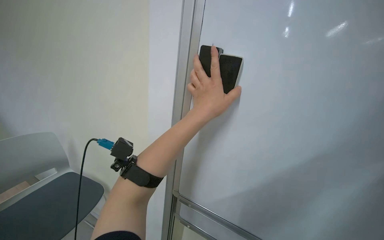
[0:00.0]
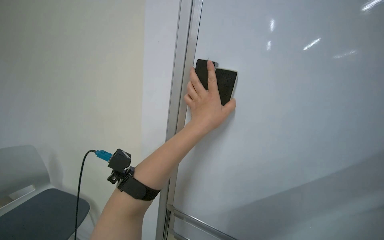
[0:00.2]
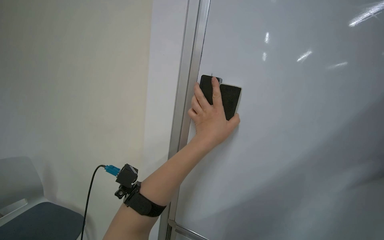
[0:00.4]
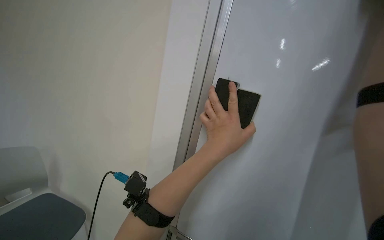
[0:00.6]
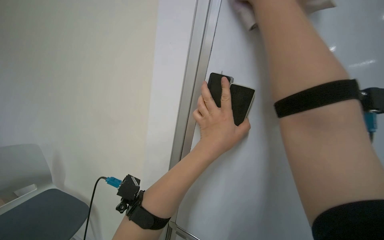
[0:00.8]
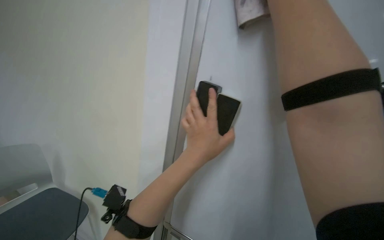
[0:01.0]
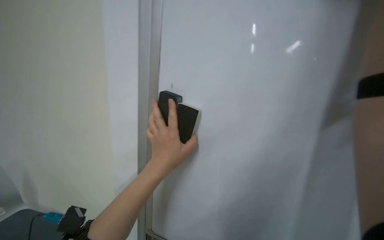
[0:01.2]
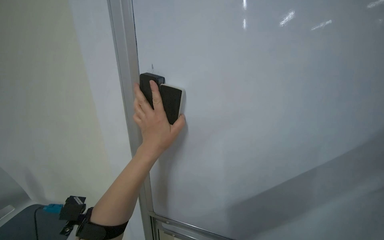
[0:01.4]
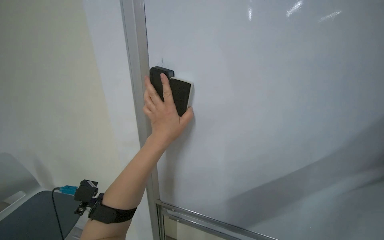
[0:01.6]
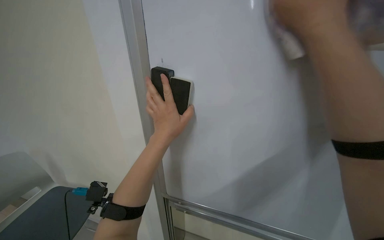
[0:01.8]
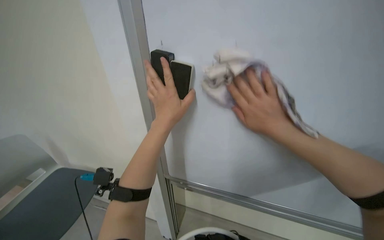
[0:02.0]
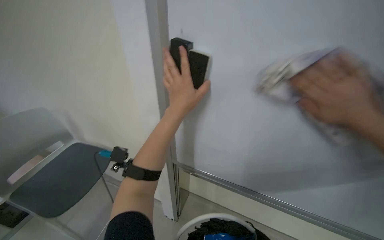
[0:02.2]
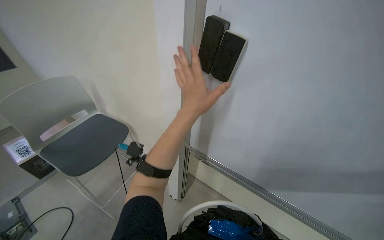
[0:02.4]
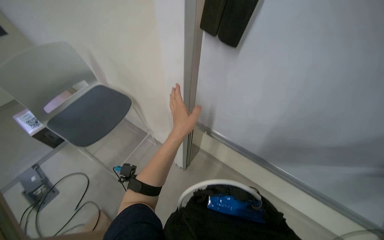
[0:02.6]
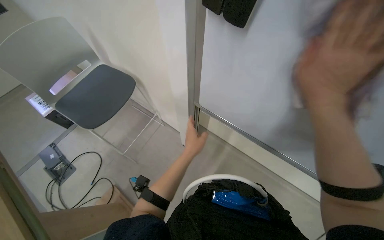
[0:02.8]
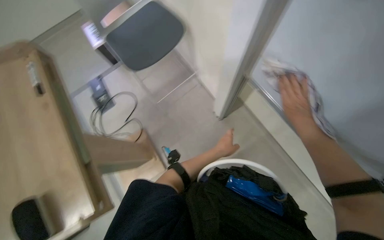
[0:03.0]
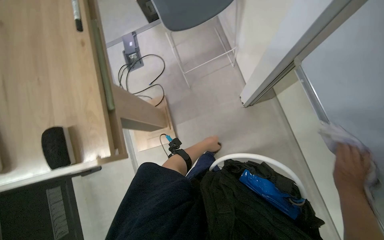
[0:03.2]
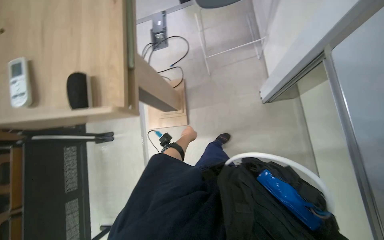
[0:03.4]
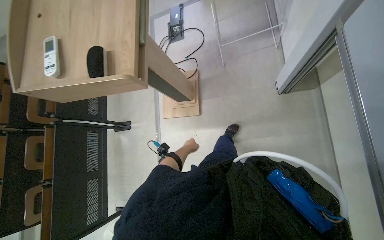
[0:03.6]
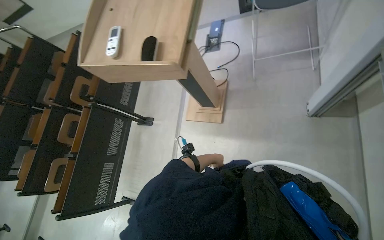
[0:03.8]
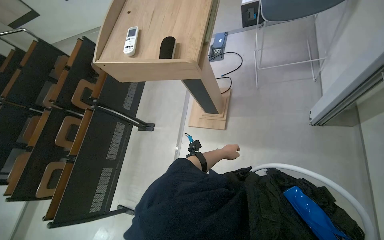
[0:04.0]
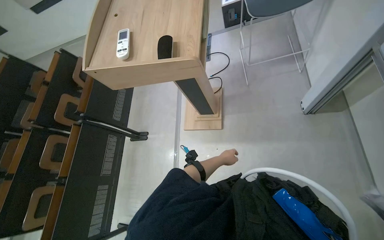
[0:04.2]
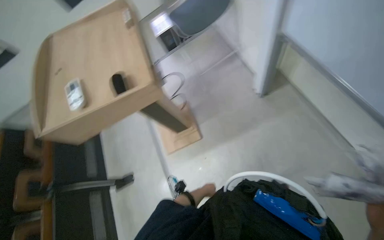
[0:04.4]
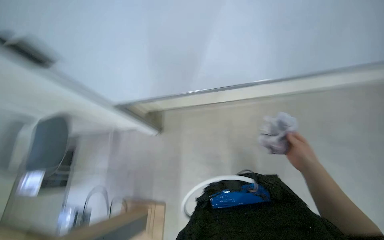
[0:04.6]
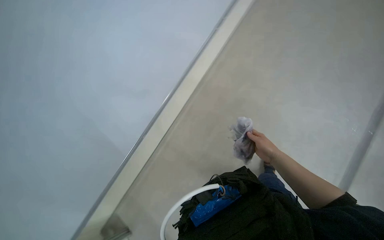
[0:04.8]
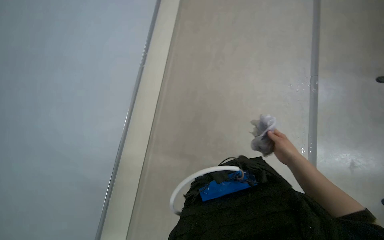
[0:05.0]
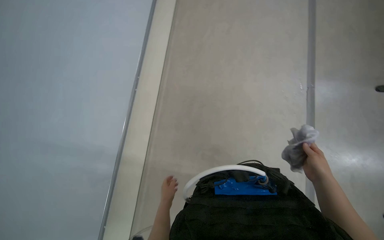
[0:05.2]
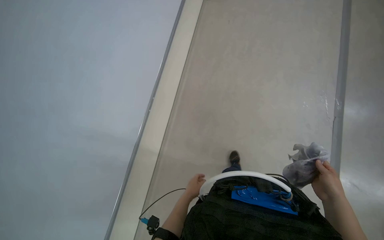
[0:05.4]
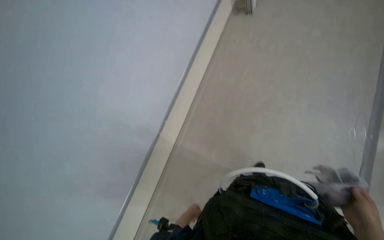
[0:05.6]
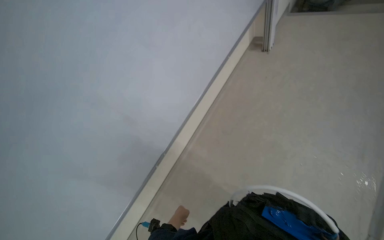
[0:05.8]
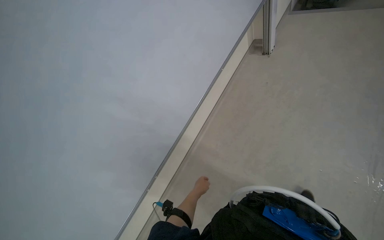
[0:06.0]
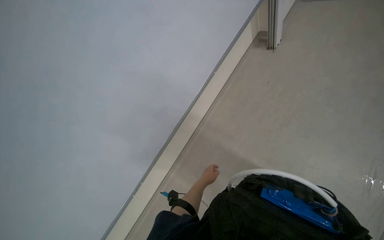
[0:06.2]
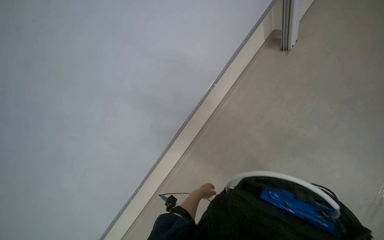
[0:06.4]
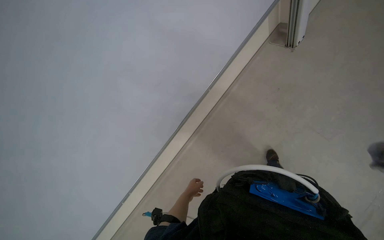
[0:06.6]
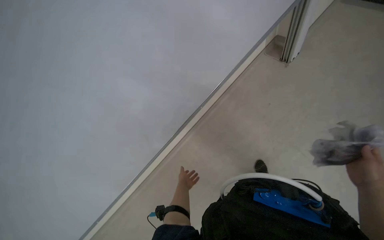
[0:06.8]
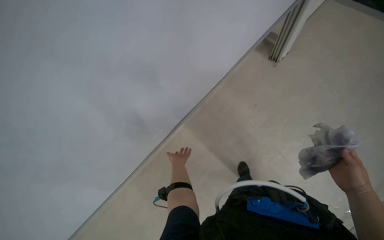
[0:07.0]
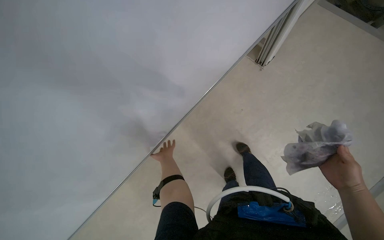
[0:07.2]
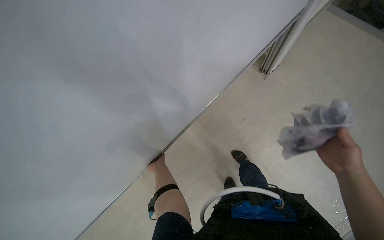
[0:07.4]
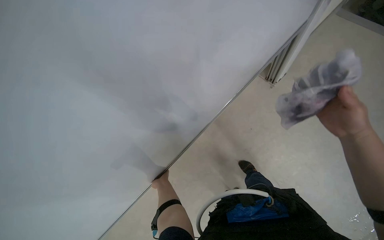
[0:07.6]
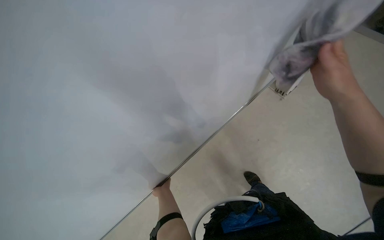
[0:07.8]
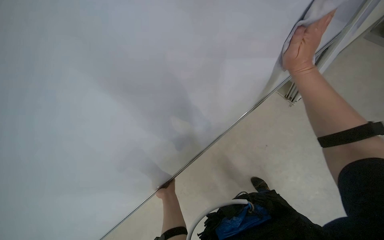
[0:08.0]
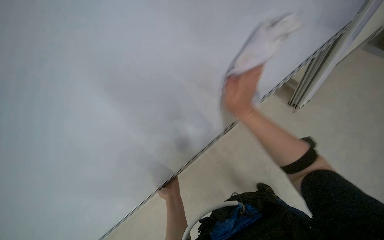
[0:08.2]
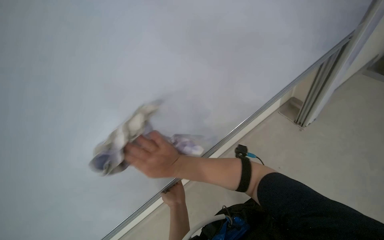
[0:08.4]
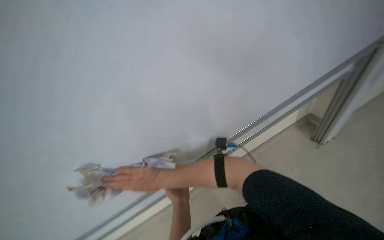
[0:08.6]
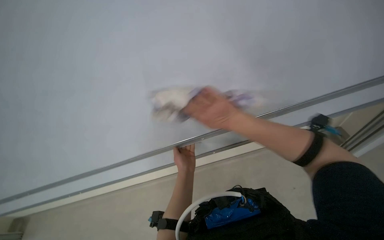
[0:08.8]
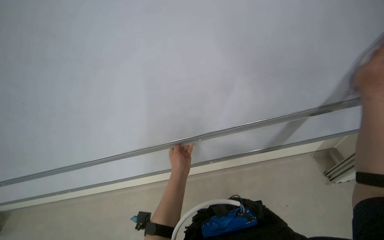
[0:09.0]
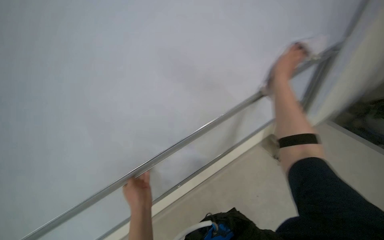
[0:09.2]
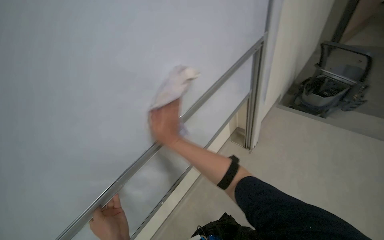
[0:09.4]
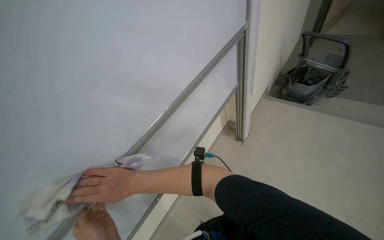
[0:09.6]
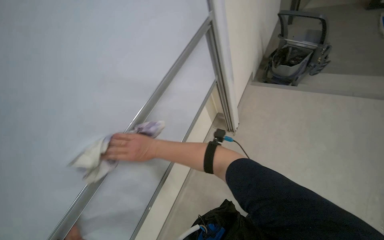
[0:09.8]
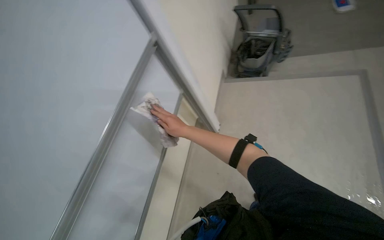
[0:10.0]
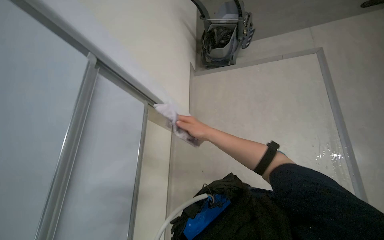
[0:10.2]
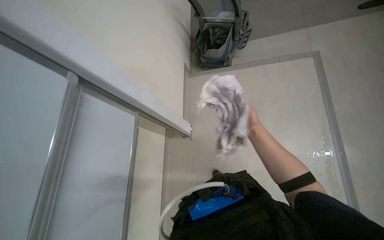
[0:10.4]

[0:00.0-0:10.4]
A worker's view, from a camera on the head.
Job: wiping surfaces.
The whole recording: Wiping whiteboard. The worker wipes the whiteboard clean using a cloth and an eraser.
0:01.4 to 0:03.0: The head rotates approximately 35 degrees to the left. The wearer looks about 50 degrees further downward.
0:03.0 to 0:04.4: The head turns to the left by approximately 15 degrees.
0:04.4 to 0:06.0: The wearer looks roughly 40 degrees further to the left.
0:09.0 to 0:10.4: The camera is carried some 50 cm. The wearer's head swings about 70 degrees to the right.

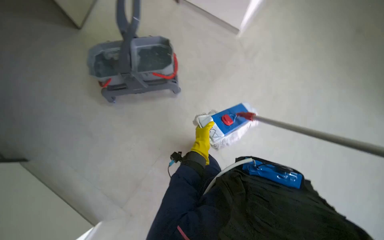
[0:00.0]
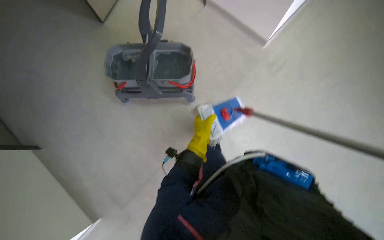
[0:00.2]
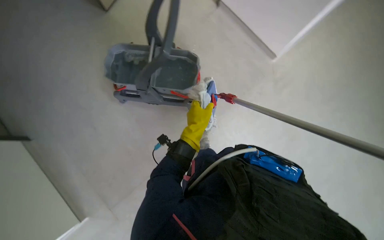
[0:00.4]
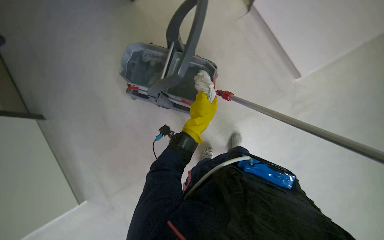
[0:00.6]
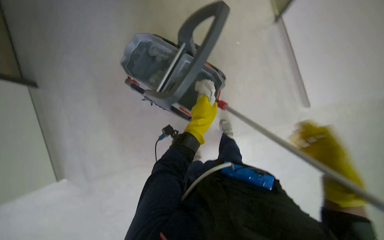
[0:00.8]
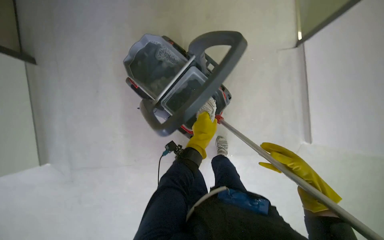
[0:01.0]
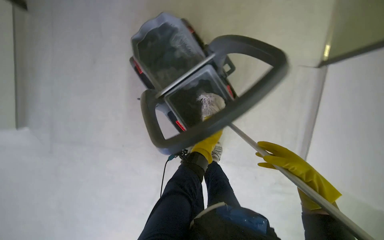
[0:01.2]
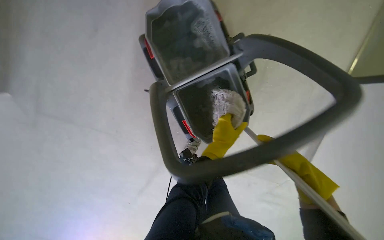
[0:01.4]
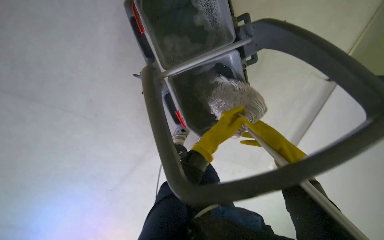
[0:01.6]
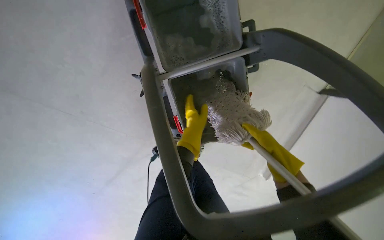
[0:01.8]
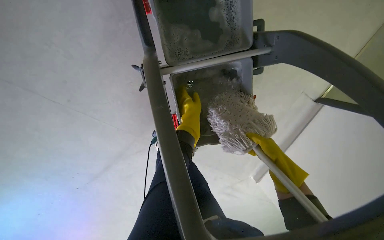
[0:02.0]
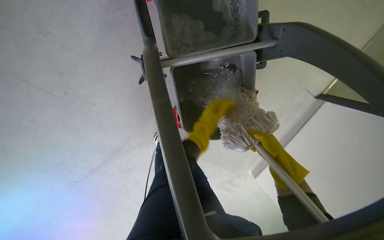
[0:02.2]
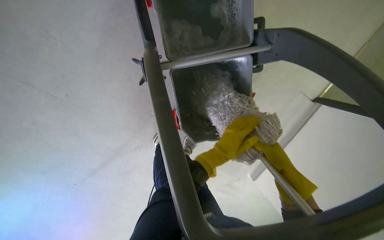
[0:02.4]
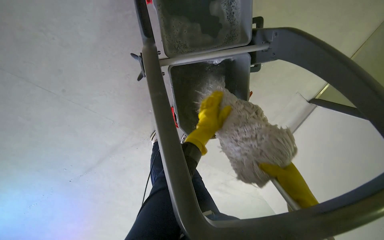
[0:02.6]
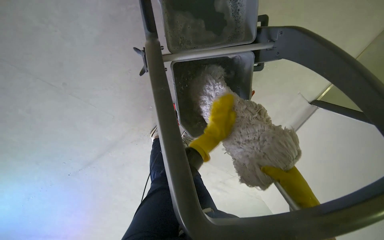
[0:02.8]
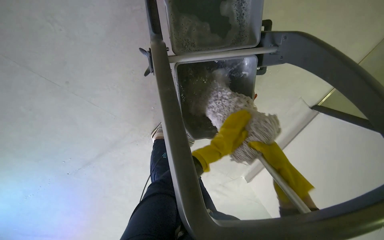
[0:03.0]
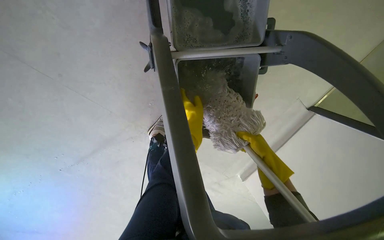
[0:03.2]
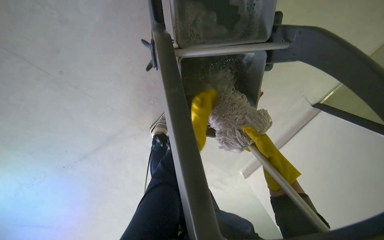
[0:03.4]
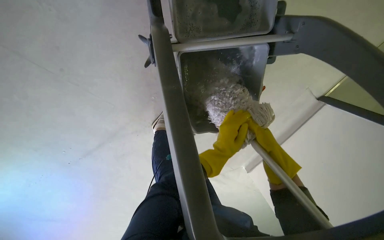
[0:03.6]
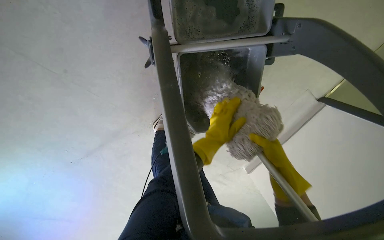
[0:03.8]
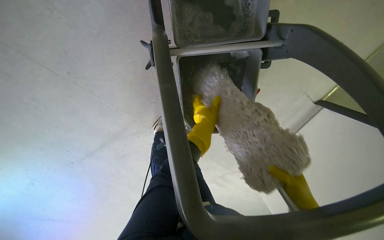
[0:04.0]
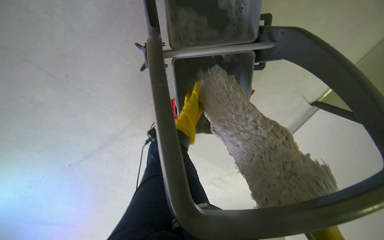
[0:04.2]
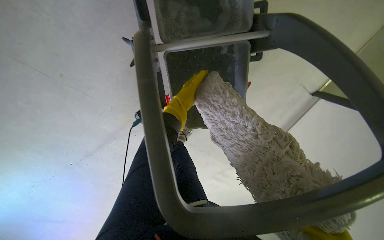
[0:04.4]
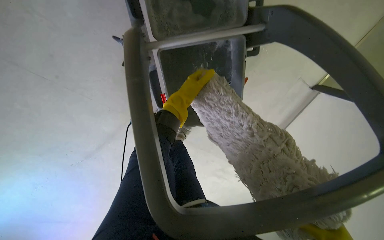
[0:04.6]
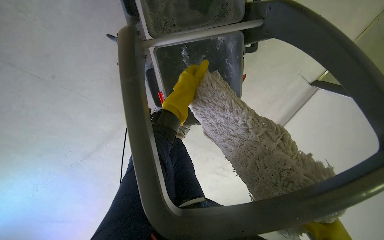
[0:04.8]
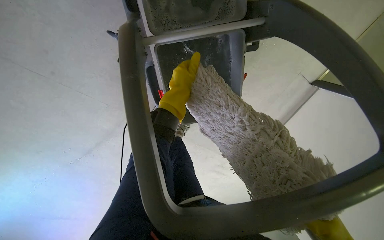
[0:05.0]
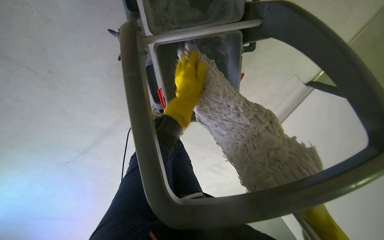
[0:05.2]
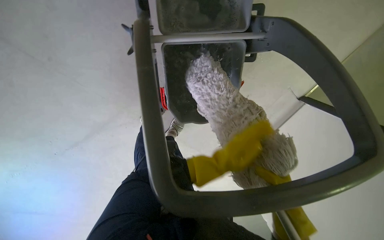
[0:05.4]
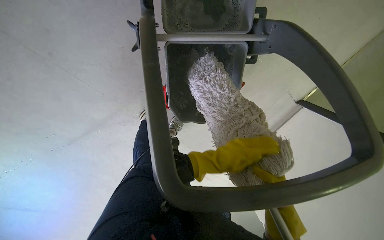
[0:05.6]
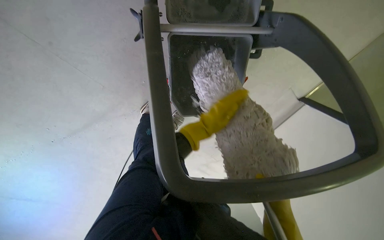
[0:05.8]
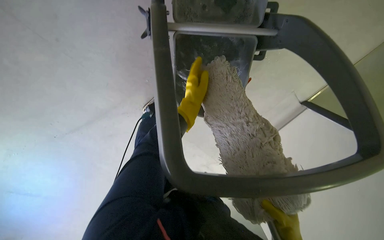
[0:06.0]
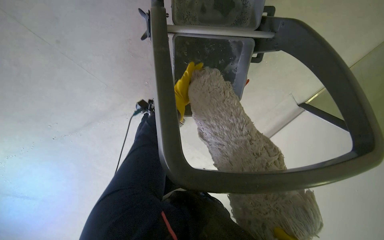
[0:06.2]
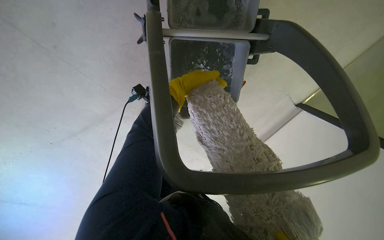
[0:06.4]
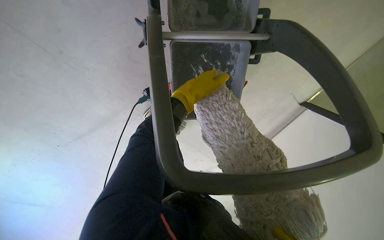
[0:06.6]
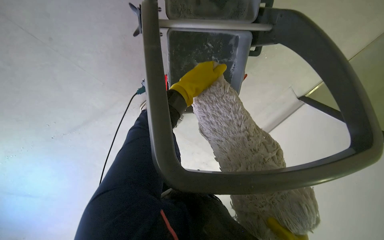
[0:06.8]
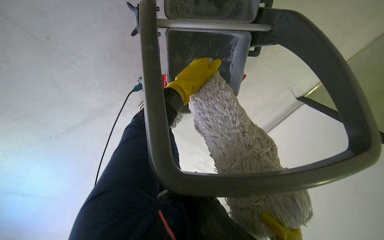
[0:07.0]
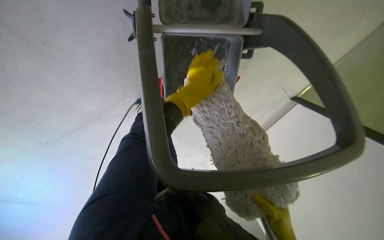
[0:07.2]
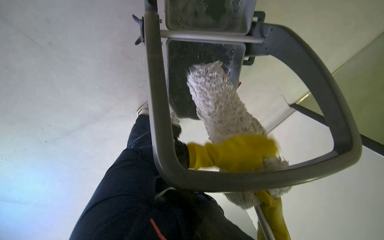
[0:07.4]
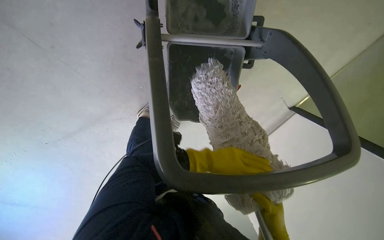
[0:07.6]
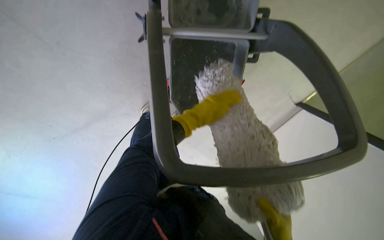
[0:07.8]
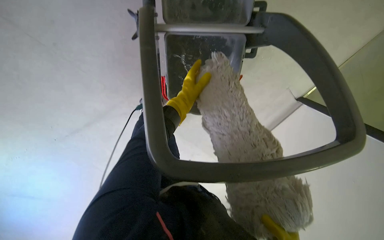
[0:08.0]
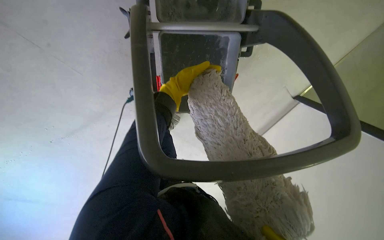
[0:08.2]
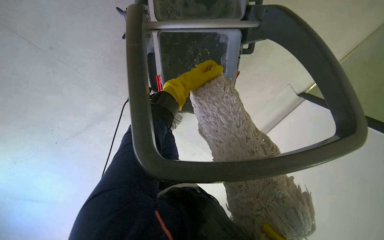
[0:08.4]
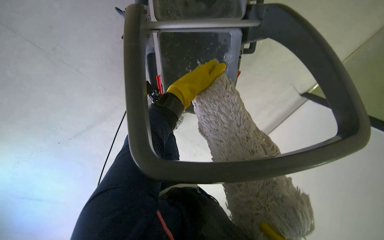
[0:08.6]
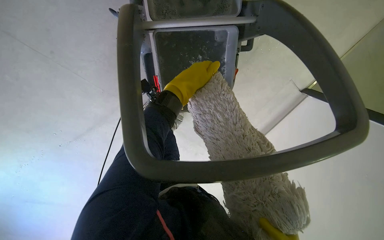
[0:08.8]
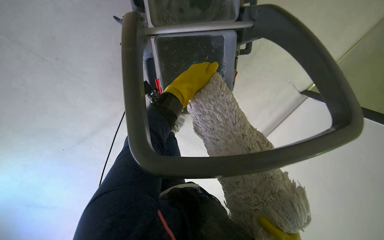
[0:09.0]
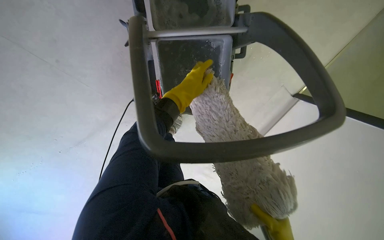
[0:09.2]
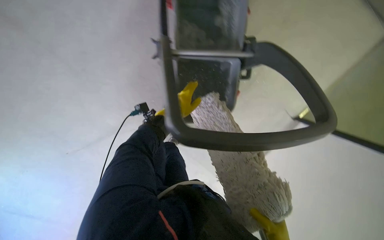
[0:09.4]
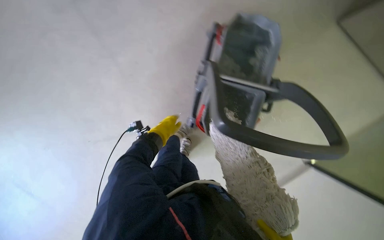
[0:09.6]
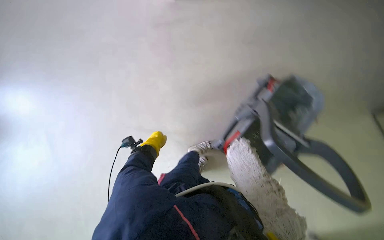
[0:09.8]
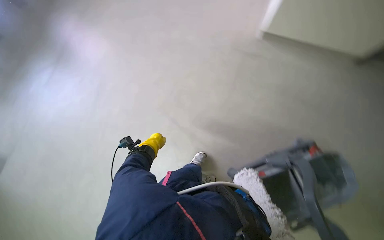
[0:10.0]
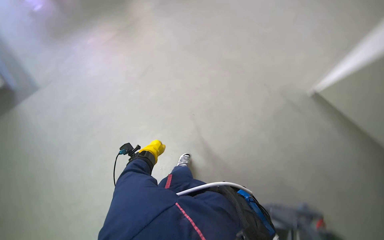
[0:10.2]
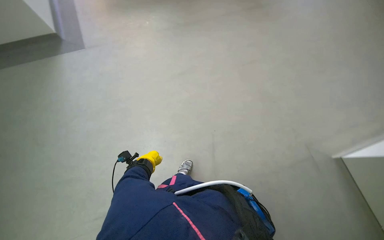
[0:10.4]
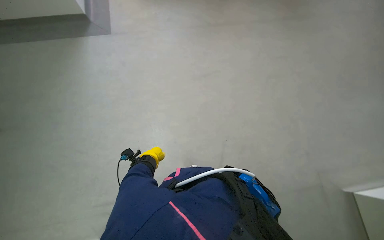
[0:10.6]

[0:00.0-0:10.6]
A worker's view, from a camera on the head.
Job: mopping floor.
The whole recording: Mopping office wall. The worker washes the mop and mops the office wall with a long-handled mop.
0:00.0 to 0:01.6: The camera travels roughly 60 cm. The camera pitches downward, by some 25 degrees. The scene rotates clockwise by some 70 degrees.
0:01.6 to 0:03.0: The right hand moves roughly 10 cm nearer to the camera and comes back.
0:03.0 to 0:04.6: The left hand moves up and down the picture over roughly 20 cm, changing direction 2 times.
0:04.6 to 0:06.0: The left hand goes to the right and returns, roughly 10 cm each way.
0:06.0 to 0:07.6: The left hand travels down the picture and to the right by some 20 cm.
0:07.6 to 0:09.0: The left hand goes about 20 cm up the picture and to the left.
0:09.0 to 0:10.6: The wearer moves approximately 50 cm. The head rotates roughly 85 degrees to the left. The view tilts about 25 degrees upward.
